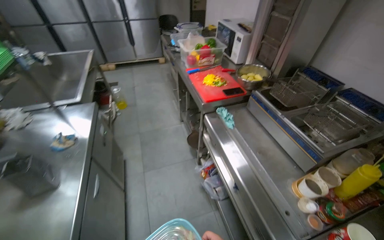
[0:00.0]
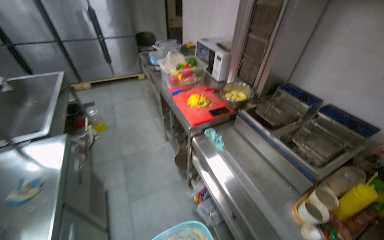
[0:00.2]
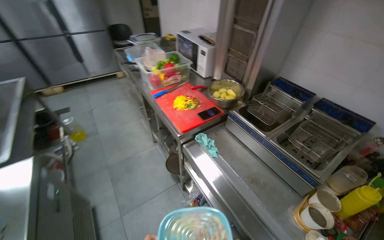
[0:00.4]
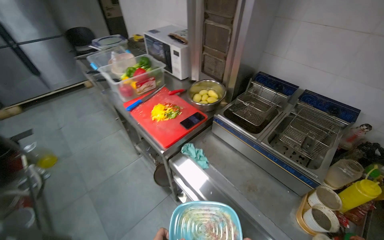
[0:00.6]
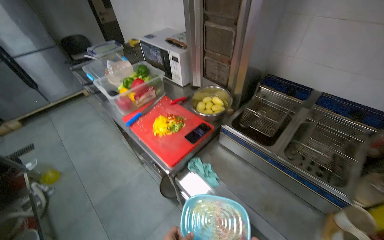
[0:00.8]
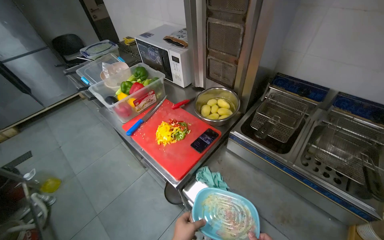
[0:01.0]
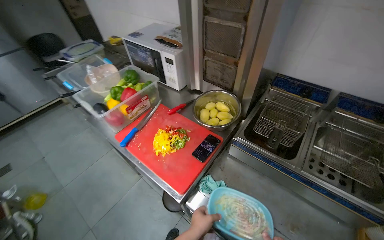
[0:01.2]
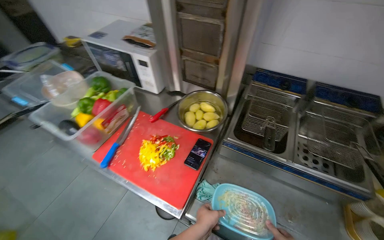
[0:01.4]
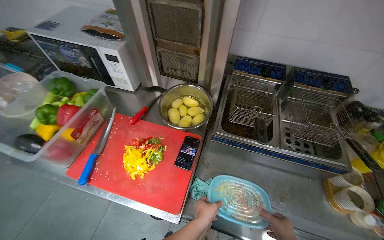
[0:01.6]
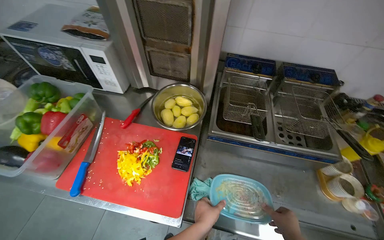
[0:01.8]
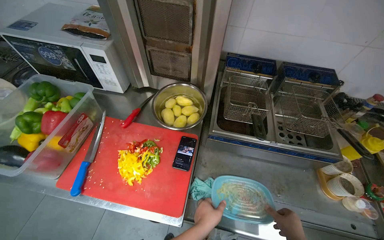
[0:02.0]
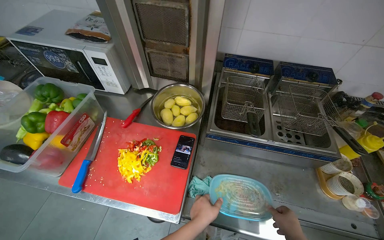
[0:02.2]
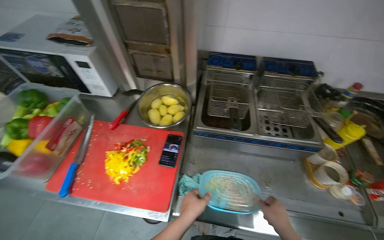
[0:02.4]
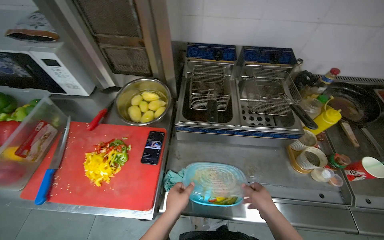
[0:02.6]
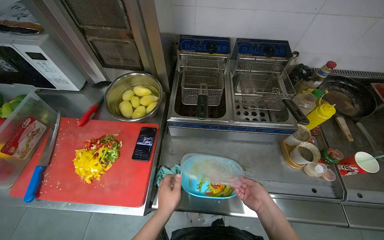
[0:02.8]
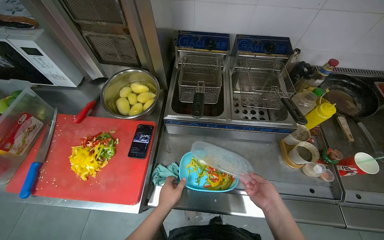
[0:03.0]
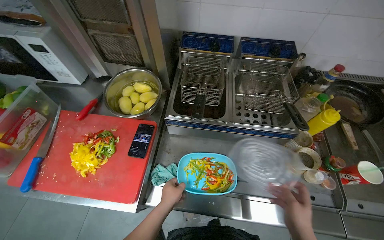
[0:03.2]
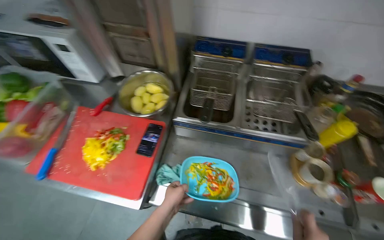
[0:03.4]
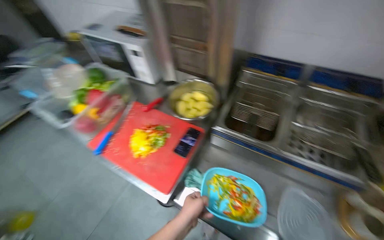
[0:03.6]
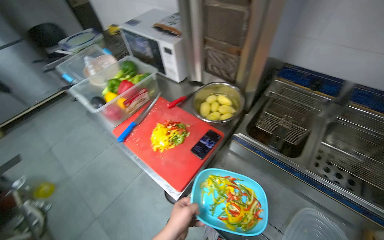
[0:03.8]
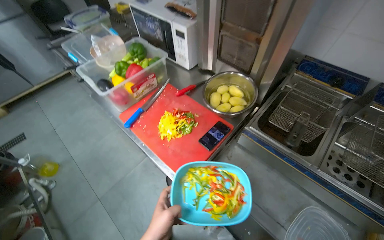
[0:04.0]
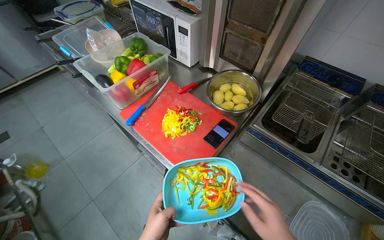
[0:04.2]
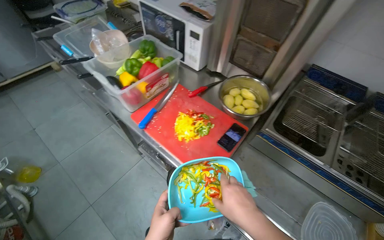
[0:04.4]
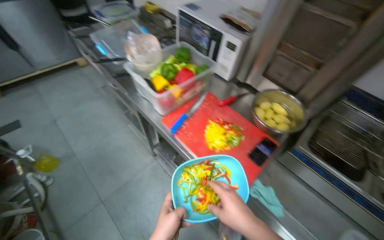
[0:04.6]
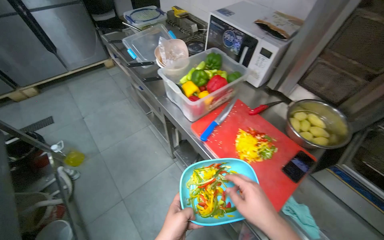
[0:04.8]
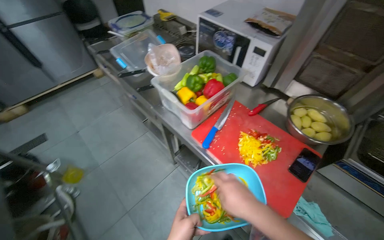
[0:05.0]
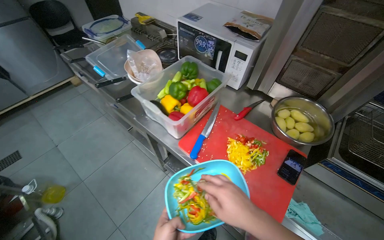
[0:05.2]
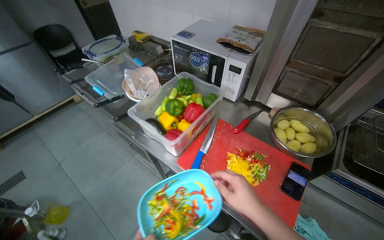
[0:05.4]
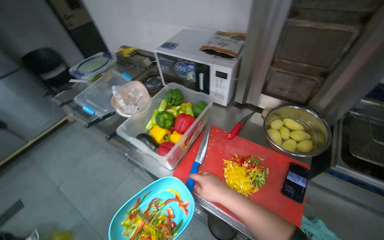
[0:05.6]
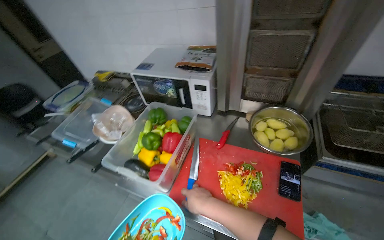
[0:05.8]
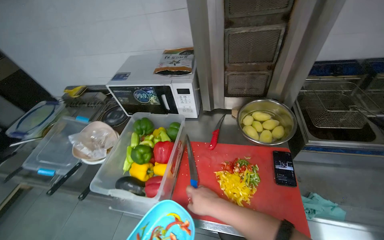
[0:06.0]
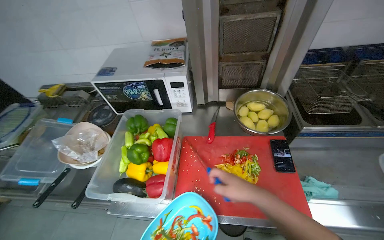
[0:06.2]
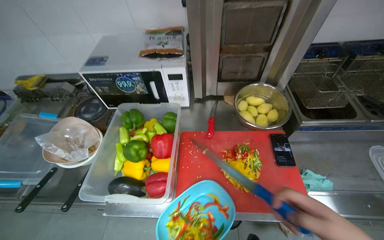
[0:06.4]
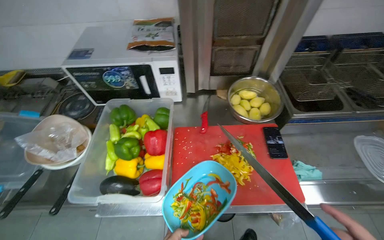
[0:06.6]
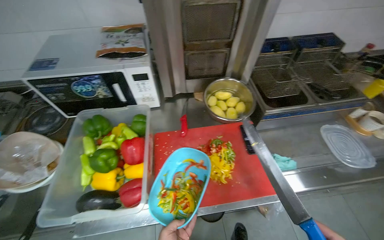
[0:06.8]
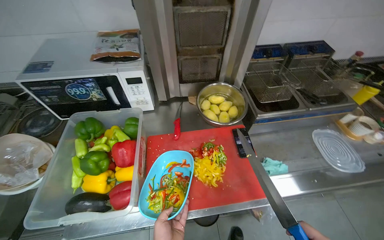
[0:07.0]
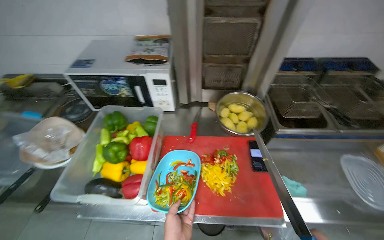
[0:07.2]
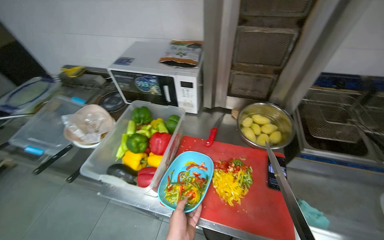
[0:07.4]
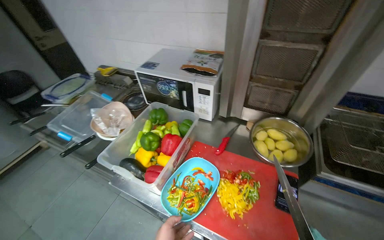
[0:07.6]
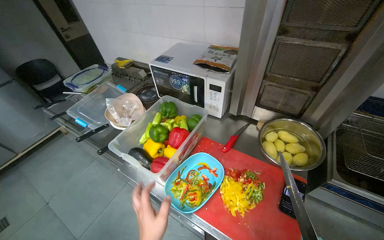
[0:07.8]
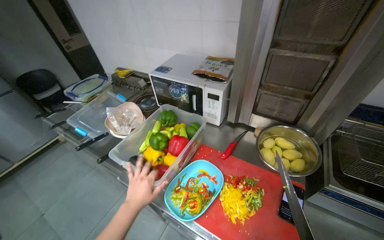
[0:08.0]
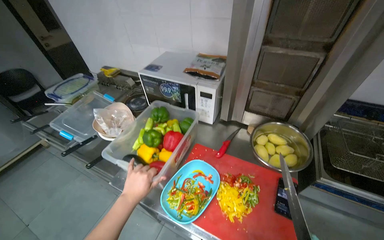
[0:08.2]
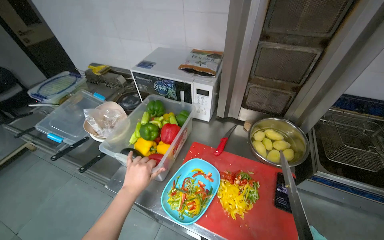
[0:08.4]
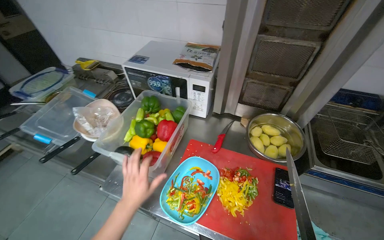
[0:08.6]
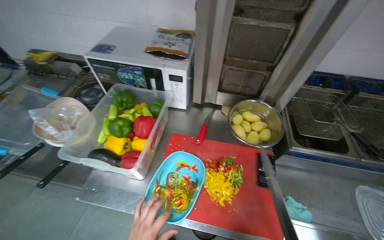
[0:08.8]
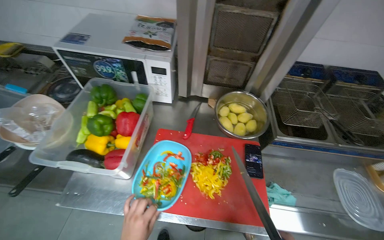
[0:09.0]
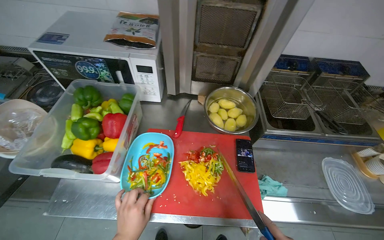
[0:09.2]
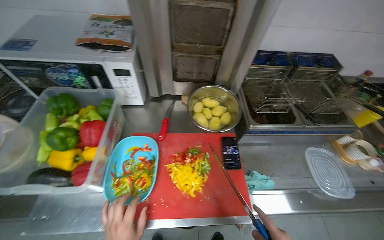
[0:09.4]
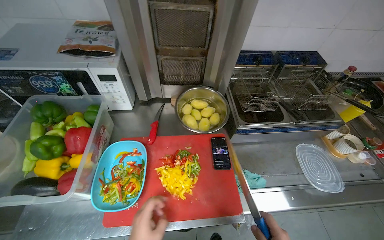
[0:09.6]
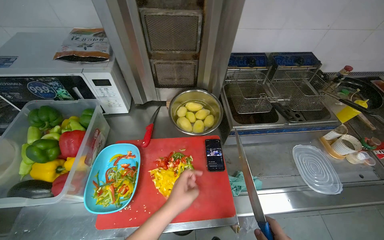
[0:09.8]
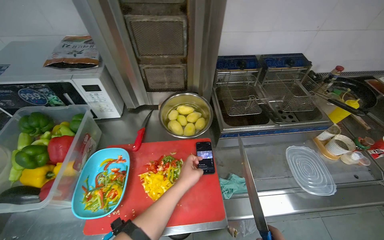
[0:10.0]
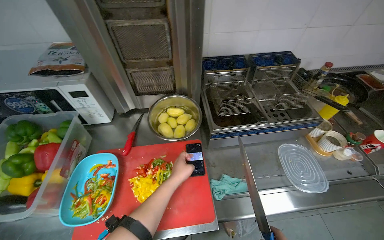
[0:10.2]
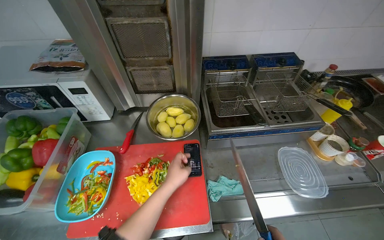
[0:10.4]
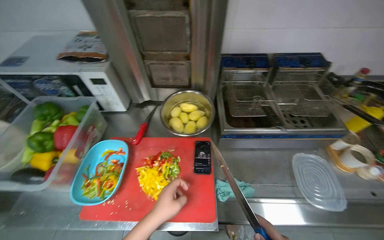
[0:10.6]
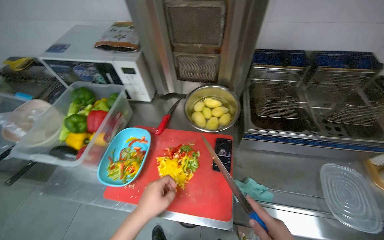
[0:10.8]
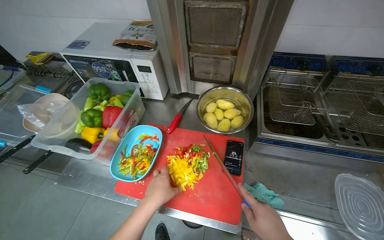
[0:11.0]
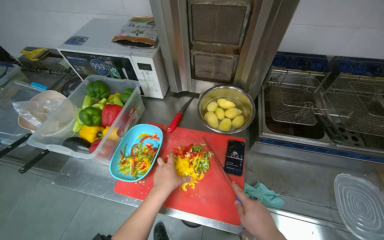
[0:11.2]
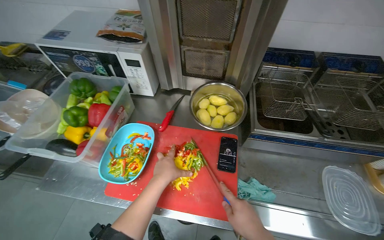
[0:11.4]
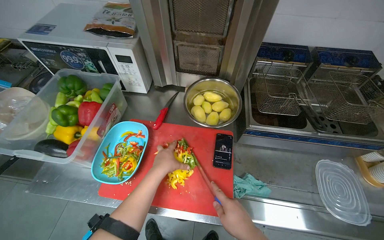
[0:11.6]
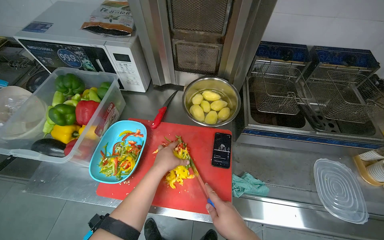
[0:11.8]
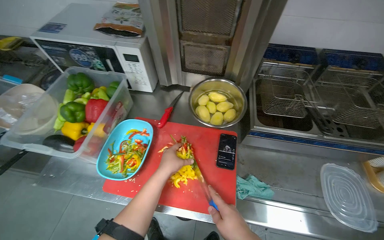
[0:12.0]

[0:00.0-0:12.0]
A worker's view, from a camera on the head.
Job: preparing food.
The whole recording: Cutting bell peppers. The worker cuts bell peppers into strips on a red cutting board and transfers them to a container.
0.0 to 1.6 s: The camera is carried some 80 cm. The wearer's head swings roughly 55 degrees to the right.
3.0 to 4.4 s: The head turns to the left by approximately 35 degrees.
4.4 to 6.0 s: Everything in view rotates roughly 30 degrees counterclockwise.
7.6 to 9.0 s: The camera is aimed some 15 degrees further to the right.

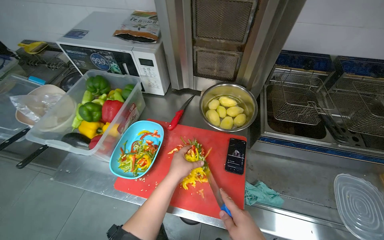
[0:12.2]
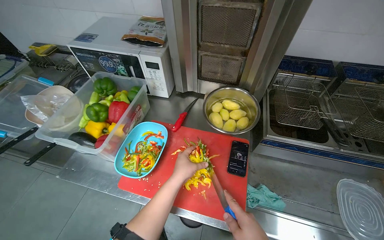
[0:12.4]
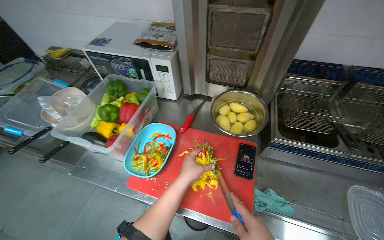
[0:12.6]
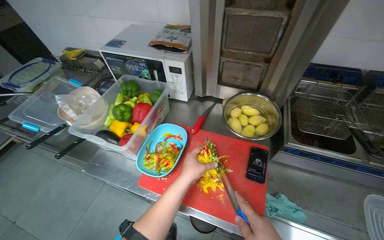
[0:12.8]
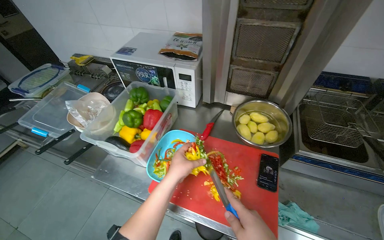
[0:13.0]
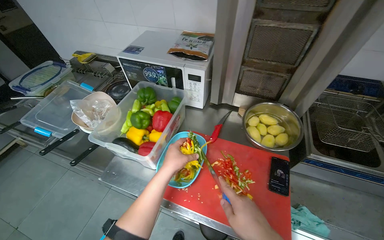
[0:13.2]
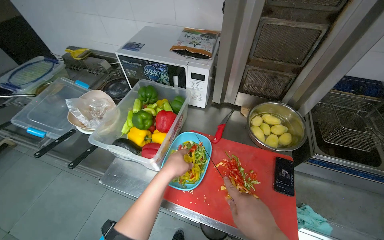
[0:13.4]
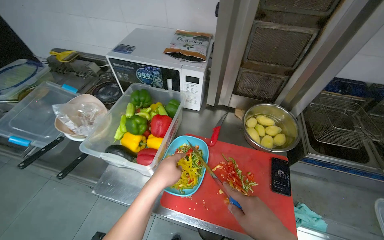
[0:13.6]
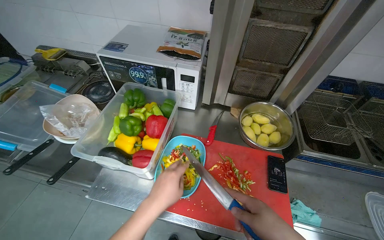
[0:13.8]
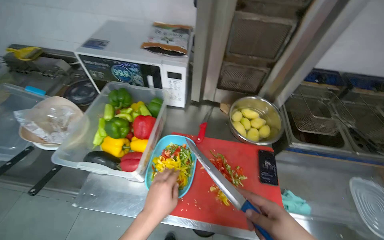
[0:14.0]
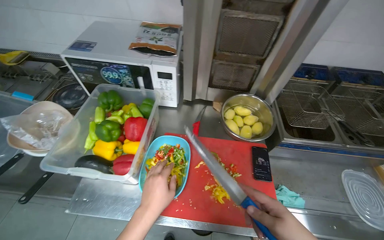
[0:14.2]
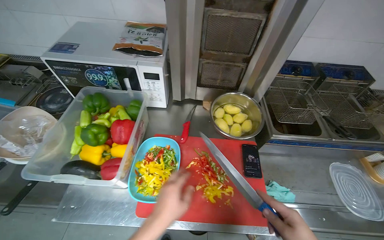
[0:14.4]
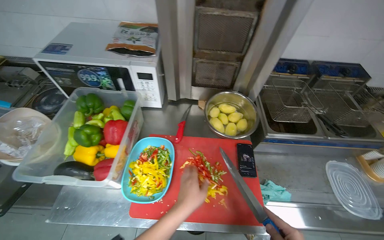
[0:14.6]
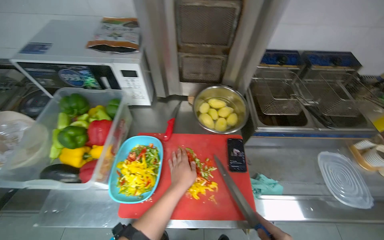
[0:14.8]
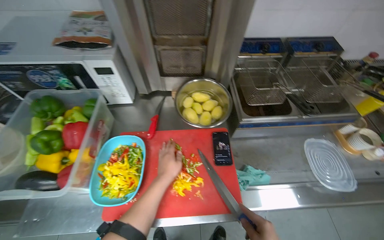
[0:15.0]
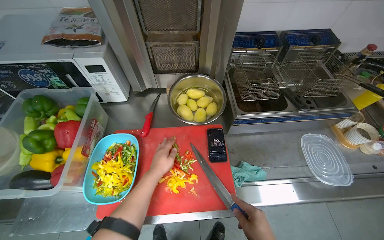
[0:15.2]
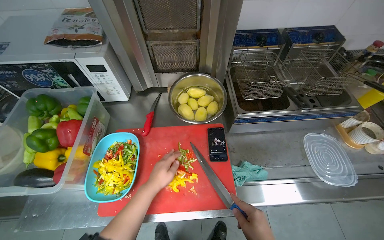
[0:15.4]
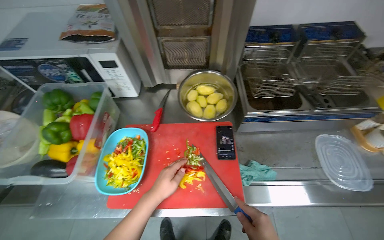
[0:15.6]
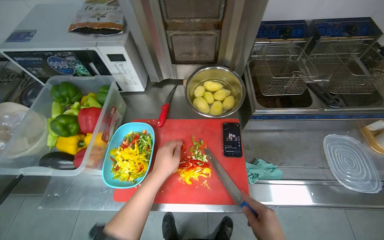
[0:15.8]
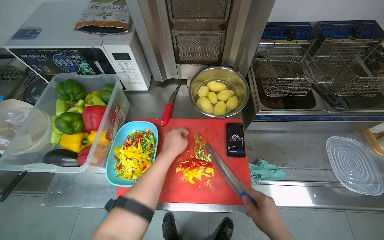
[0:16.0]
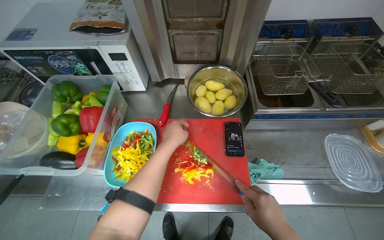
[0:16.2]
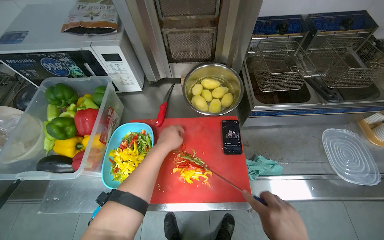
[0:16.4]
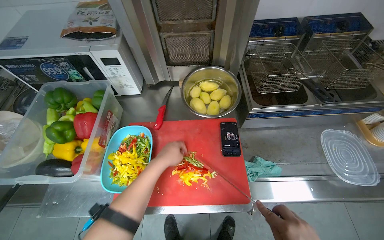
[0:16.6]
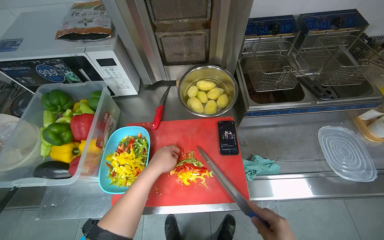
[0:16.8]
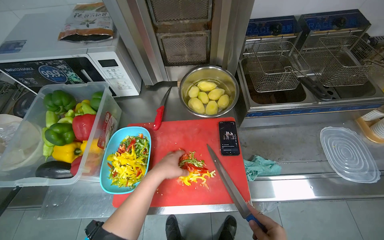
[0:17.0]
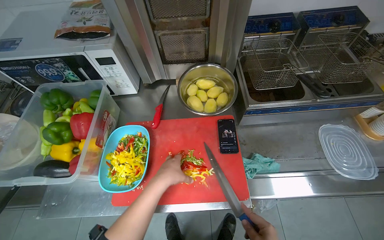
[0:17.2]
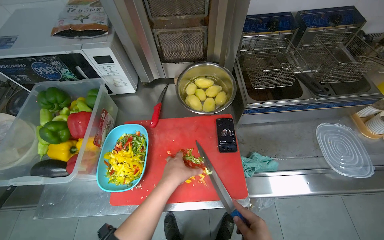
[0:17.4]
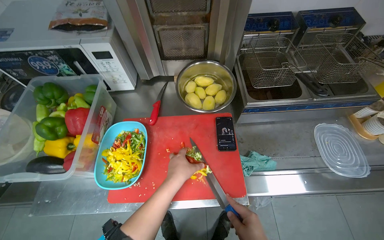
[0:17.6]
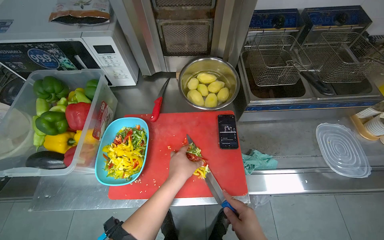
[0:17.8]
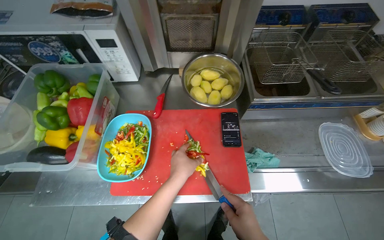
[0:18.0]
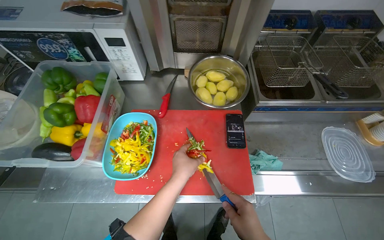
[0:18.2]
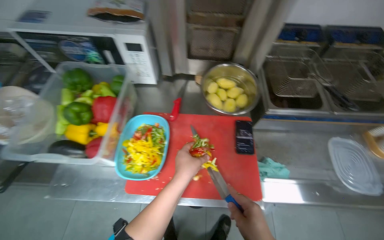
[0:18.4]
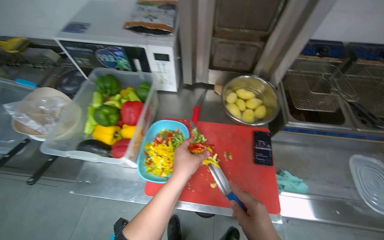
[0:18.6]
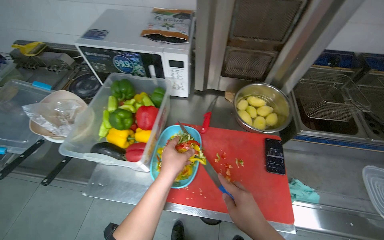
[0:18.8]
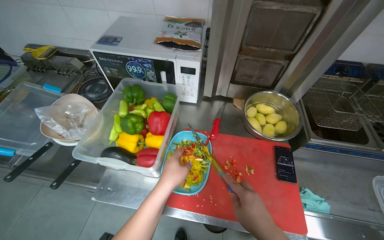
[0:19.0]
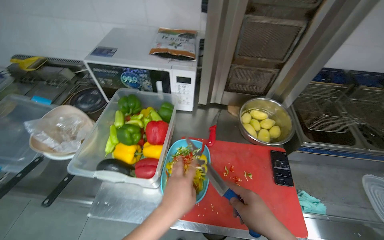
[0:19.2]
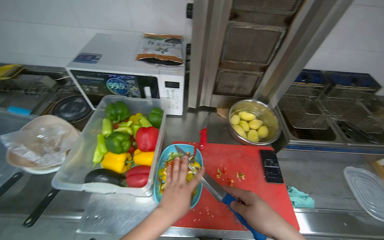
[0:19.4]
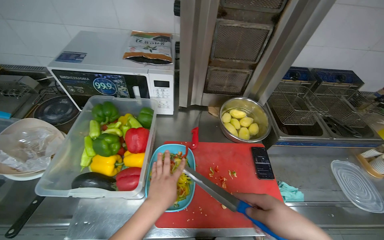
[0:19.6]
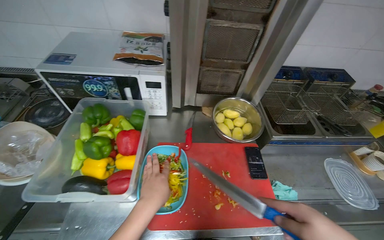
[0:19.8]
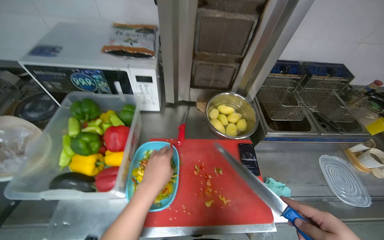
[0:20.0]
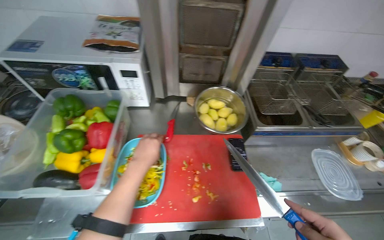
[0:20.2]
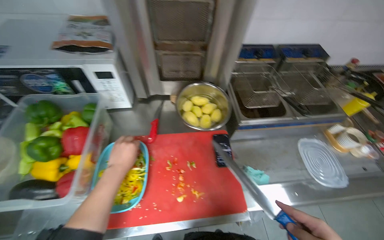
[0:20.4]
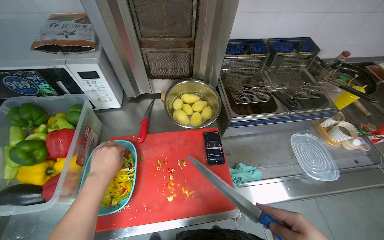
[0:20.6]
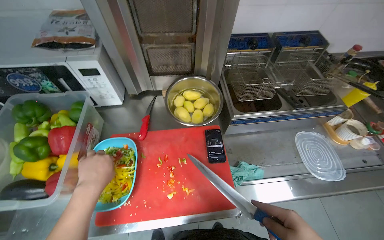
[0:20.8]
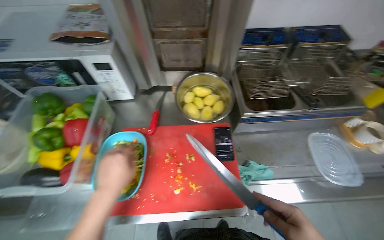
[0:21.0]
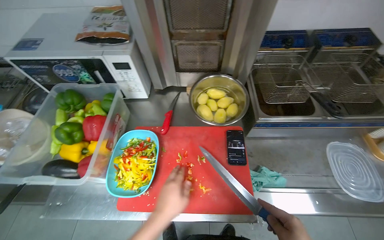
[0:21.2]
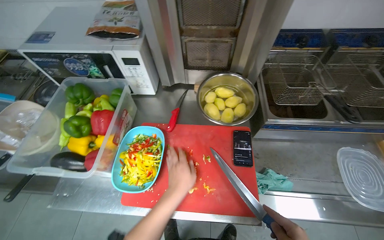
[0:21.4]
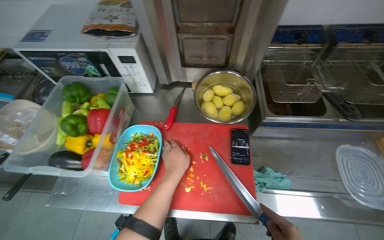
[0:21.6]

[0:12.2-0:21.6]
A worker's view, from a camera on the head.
Job: preparing food.
The whole recording: Cutting bell peppers. The worker cuts bell peppers into strips on a red cutting board and transfers them to a container.
13.8 to 15.4 s: The left hand shifts about 15 cm farther from the camera.
18.4 to 20.0 s: The left hand shifts some 15 cm to the left.
20.0 to 21.6 s: The left hand heads to the right and farther from the camera, covering roughly 20 cm.
